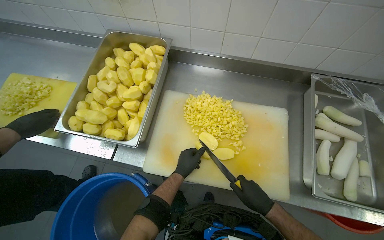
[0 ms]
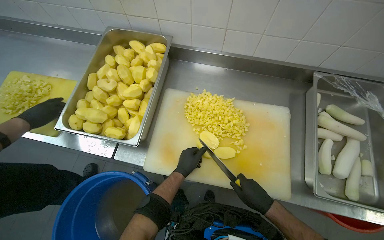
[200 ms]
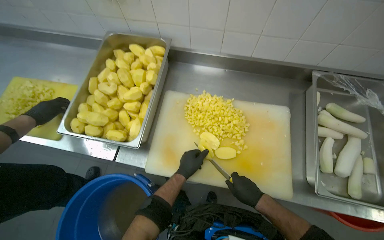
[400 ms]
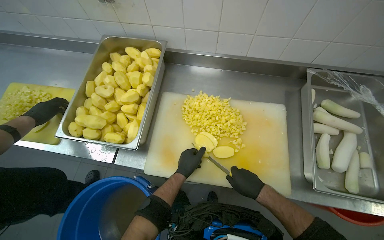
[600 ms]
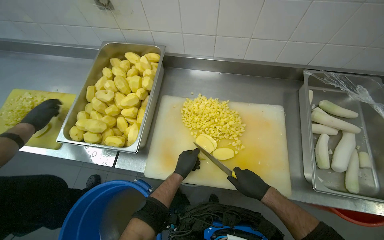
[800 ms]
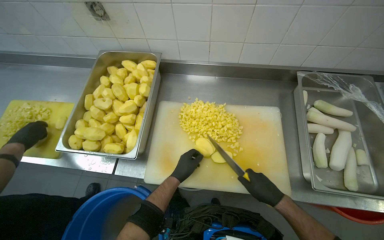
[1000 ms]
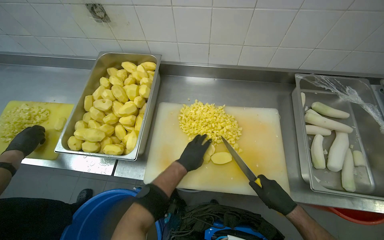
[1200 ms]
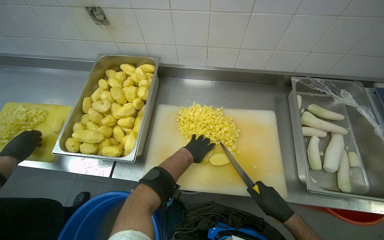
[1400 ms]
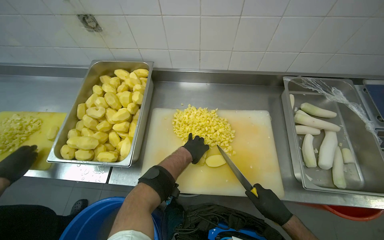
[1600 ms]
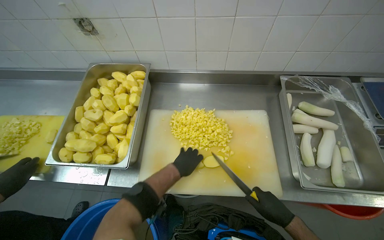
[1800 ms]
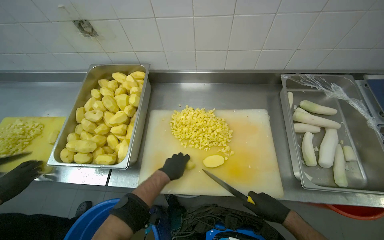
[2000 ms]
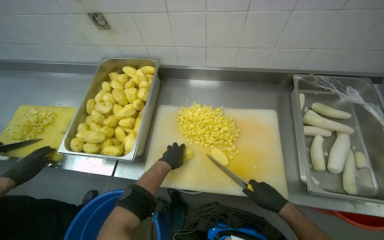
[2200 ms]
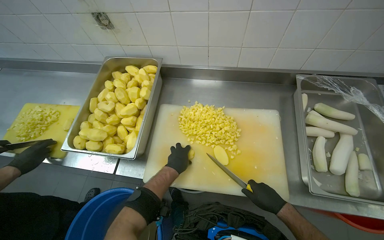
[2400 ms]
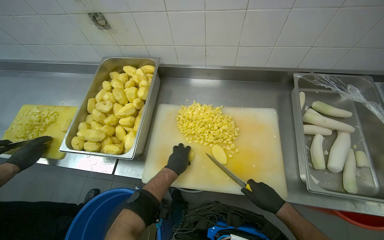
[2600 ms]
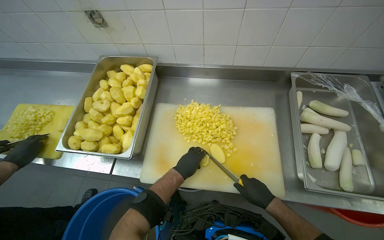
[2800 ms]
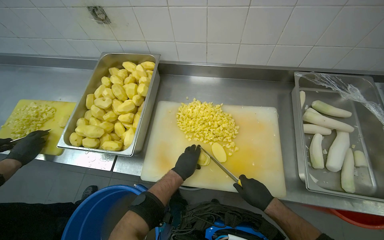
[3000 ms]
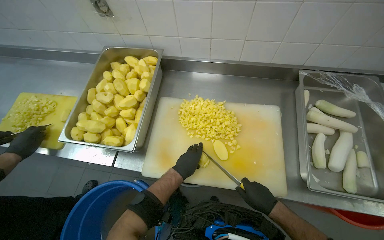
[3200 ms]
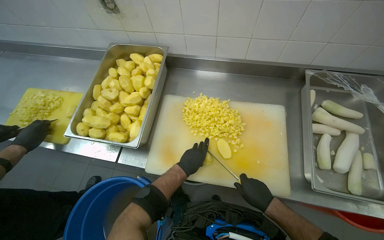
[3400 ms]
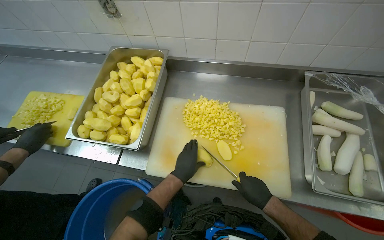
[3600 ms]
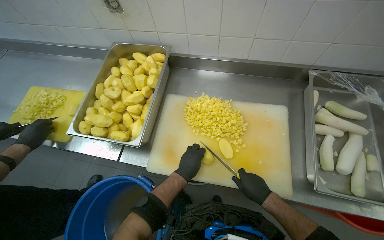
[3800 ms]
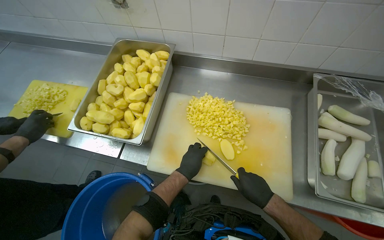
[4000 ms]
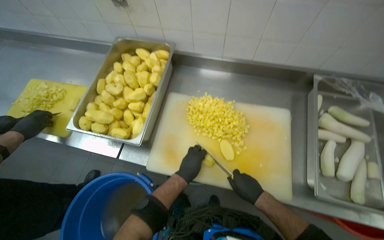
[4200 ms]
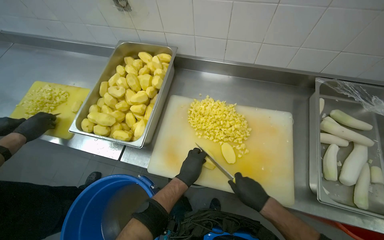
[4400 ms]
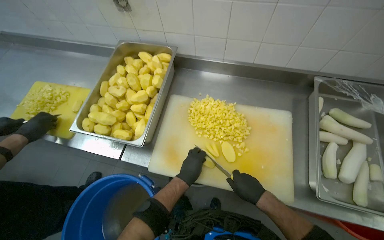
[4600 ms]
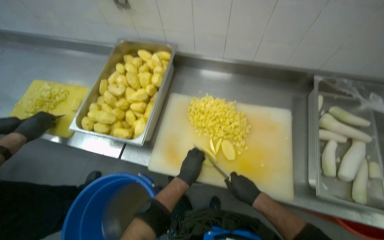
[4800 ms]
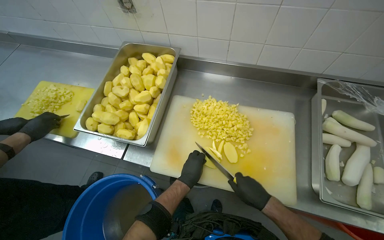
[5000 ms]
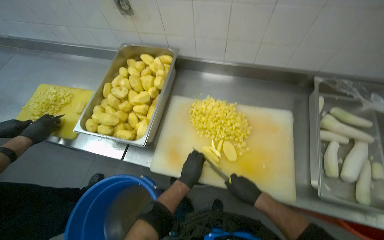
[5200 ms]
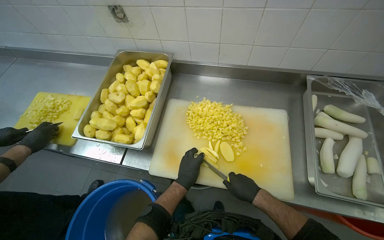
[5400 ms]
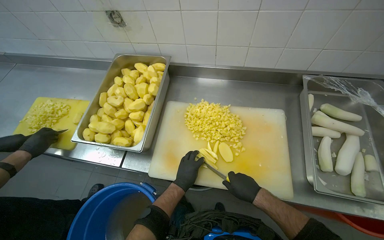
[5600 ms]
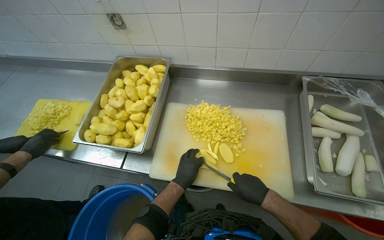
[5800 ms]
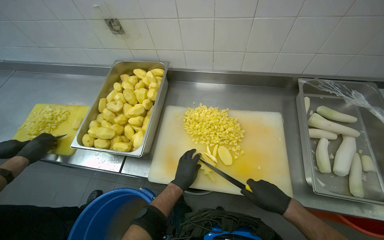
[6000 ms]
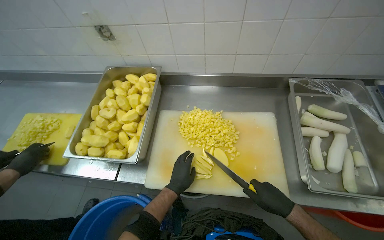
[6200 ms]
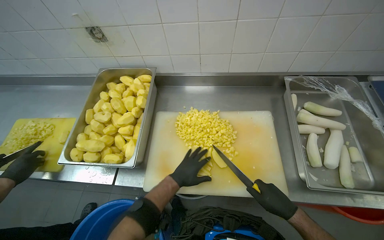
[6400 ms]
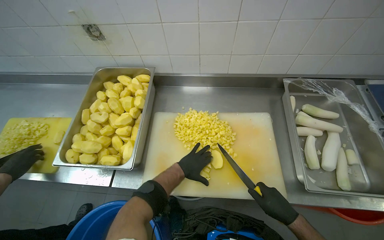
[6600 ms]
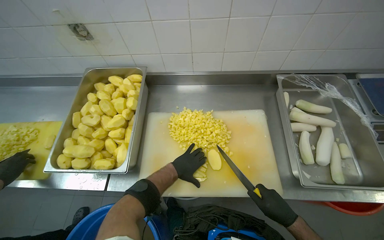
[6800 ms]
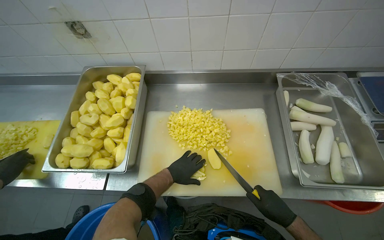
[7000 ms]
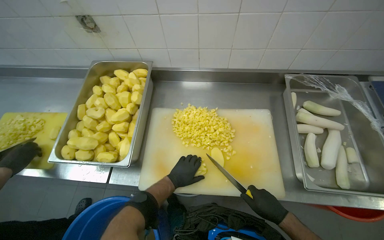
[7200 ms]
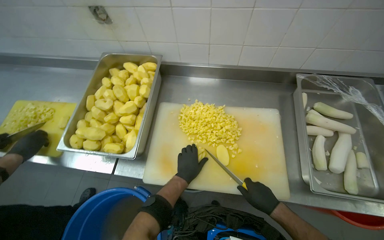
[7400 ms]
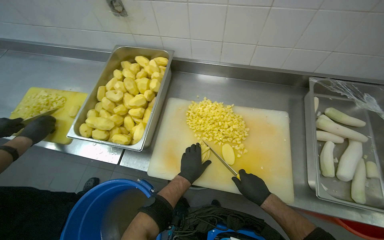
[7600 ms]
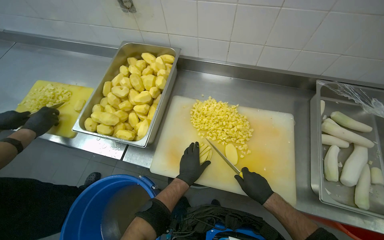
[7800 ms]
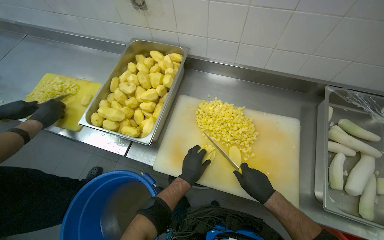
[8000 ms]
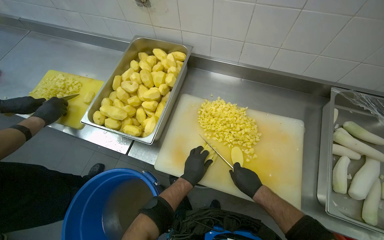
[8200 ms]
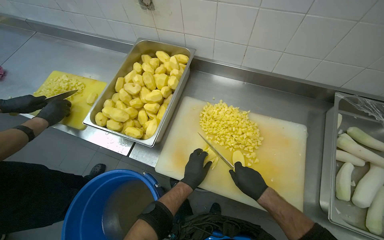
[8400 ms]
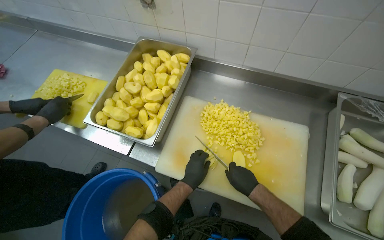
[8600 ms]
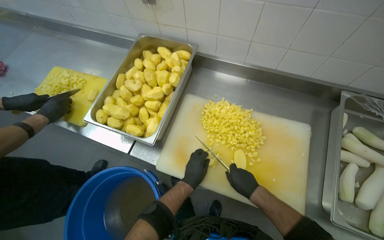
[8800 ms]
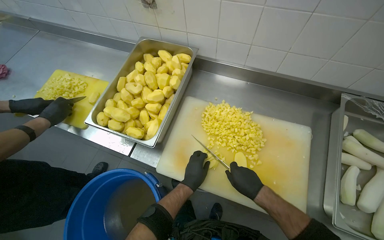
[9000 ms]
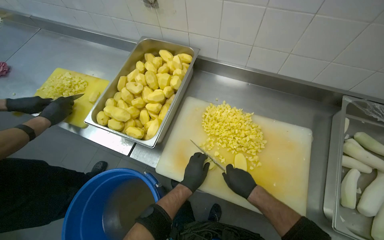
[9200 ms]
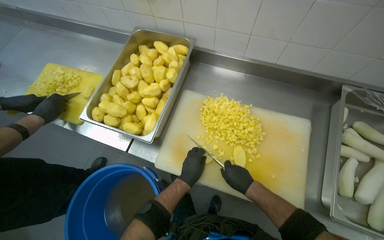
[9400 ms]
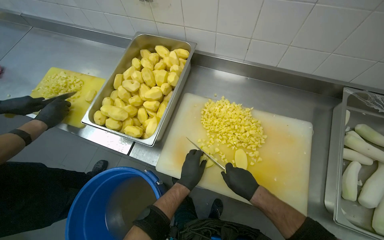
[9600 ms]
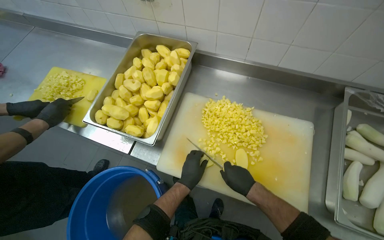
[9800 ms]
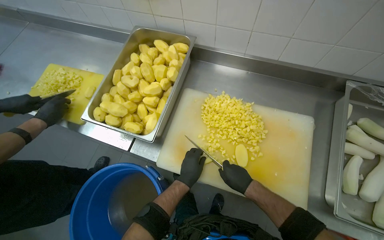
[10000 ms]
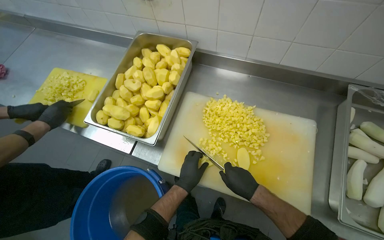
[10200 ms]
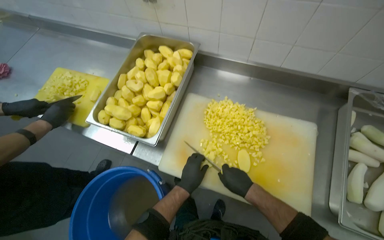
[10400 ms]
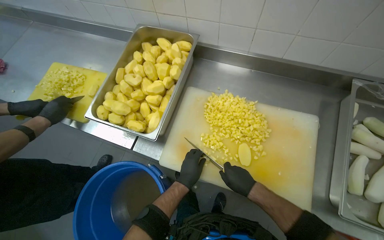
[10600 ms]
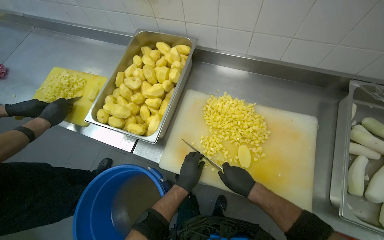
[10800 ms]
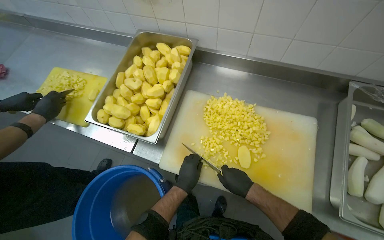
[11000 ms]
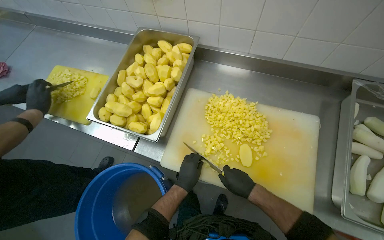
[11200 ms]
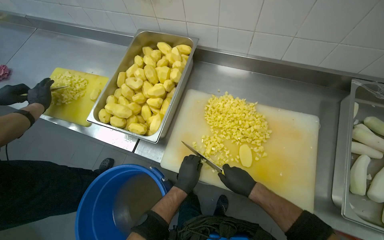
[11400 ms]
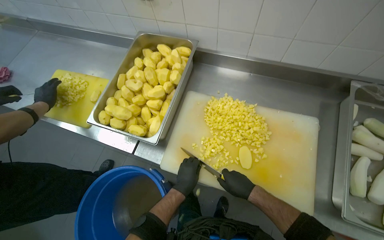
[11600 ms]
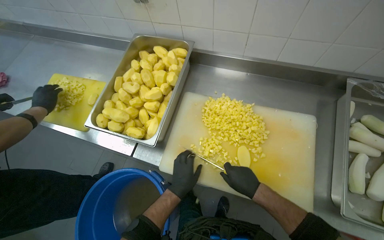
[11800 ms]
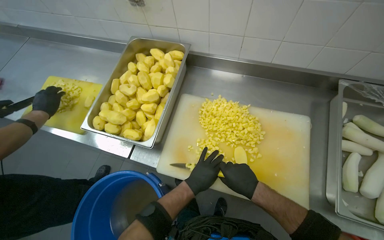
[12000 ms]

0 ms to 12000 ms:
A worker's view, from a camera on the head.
Job: preparing food.
The whole recording: Dicing peeled potatoes. The worker dices peeled potatoes on a cutting board, transferring them.
0 ms to 1600 ms: The left hand heads up the picture, covering roughly 10 cm.
1600 ms to 3000 ms: The left hand is displaced down the picture by roughly 10 cm.
3000 ms to 4400 ms: The hands are busy where they are.
4400 ms to 6000 ms: The right hand goes approximately 10 cm nearer to the camera.
6000 ms to 7600 ms: The right hand goes roughly 10 cm farther from the camera.
7600 ms to 9000 ms: The hands work in one place, with small movements.
9000 ms to 12000 ms: The hands make small movements and keep their place.

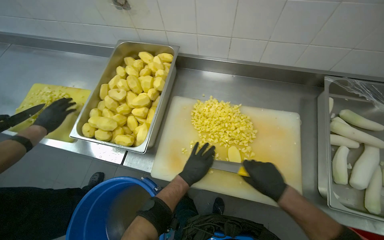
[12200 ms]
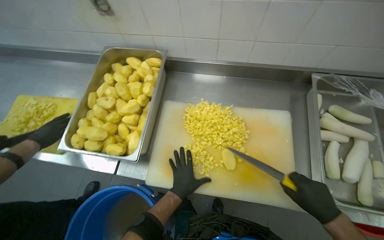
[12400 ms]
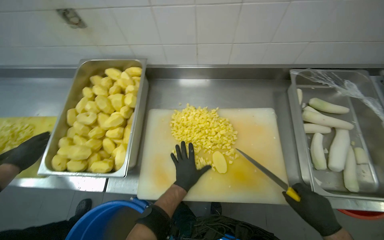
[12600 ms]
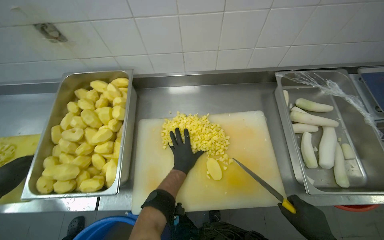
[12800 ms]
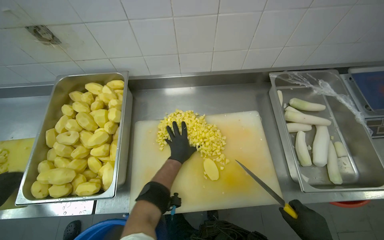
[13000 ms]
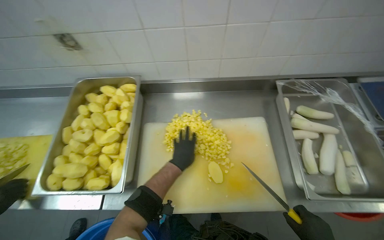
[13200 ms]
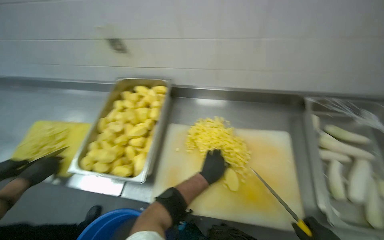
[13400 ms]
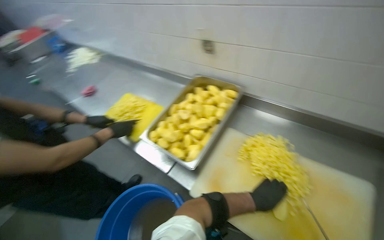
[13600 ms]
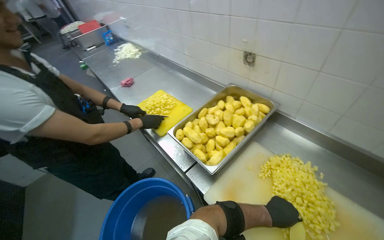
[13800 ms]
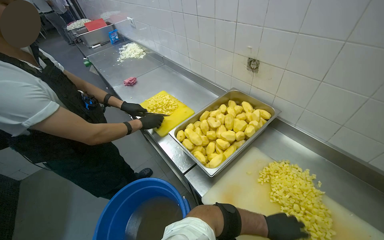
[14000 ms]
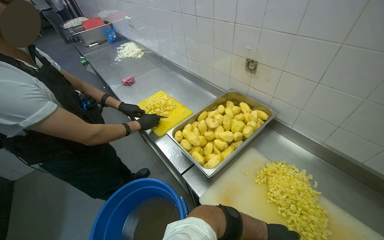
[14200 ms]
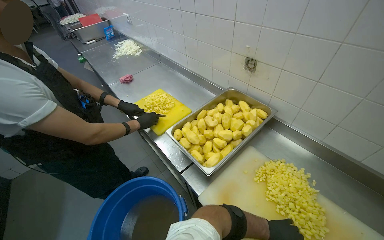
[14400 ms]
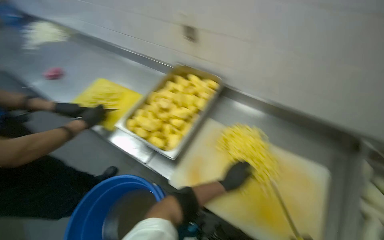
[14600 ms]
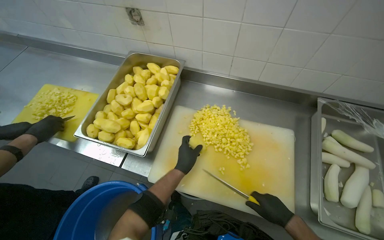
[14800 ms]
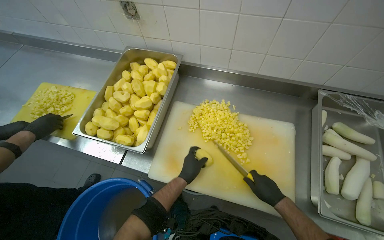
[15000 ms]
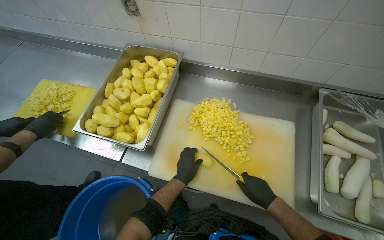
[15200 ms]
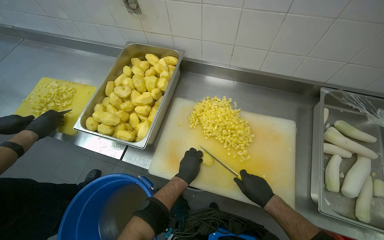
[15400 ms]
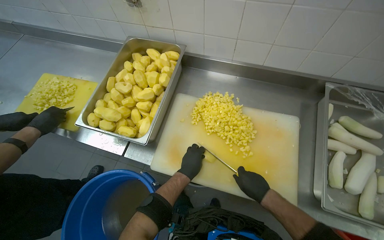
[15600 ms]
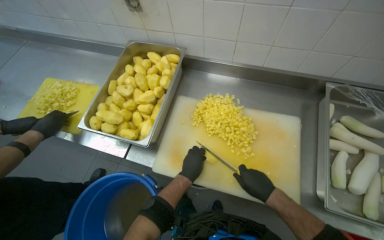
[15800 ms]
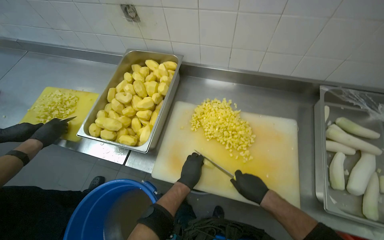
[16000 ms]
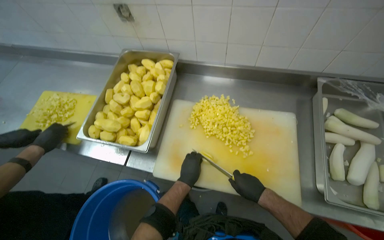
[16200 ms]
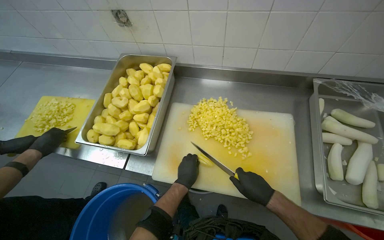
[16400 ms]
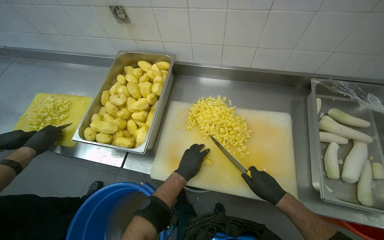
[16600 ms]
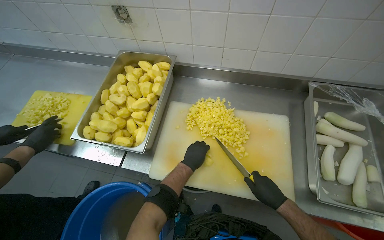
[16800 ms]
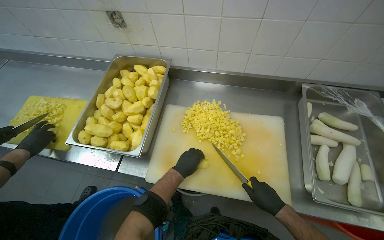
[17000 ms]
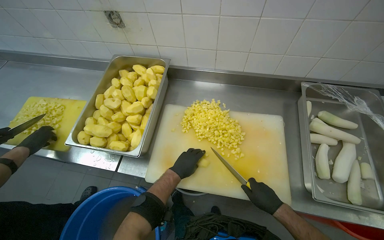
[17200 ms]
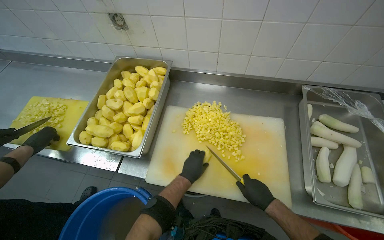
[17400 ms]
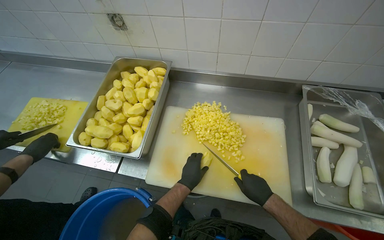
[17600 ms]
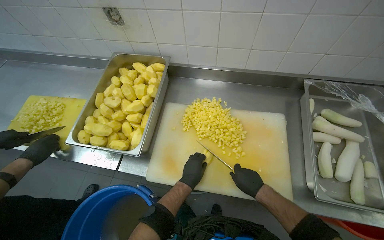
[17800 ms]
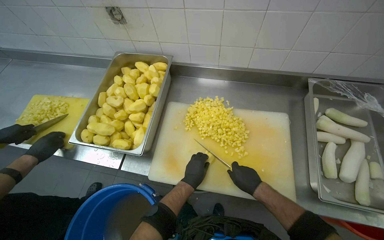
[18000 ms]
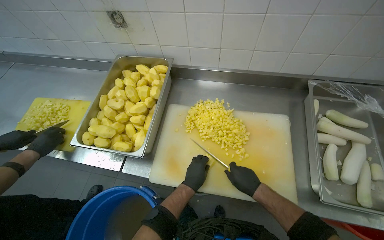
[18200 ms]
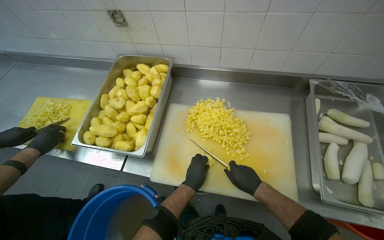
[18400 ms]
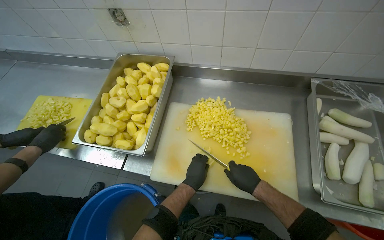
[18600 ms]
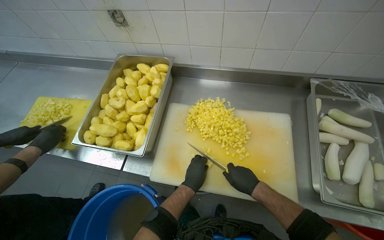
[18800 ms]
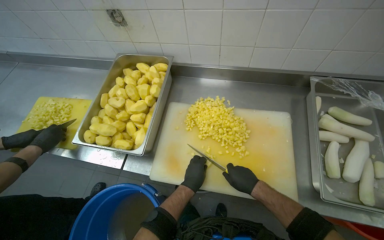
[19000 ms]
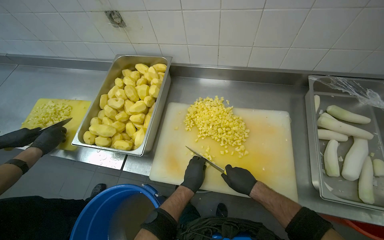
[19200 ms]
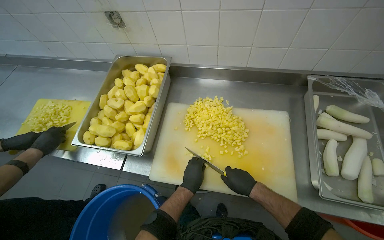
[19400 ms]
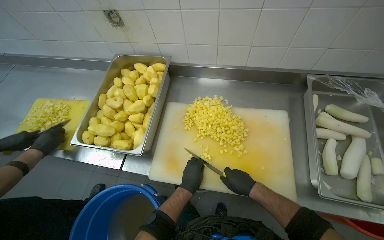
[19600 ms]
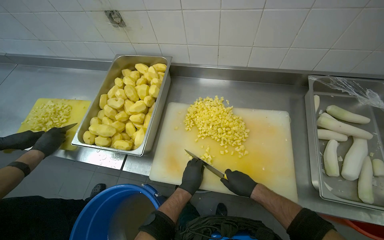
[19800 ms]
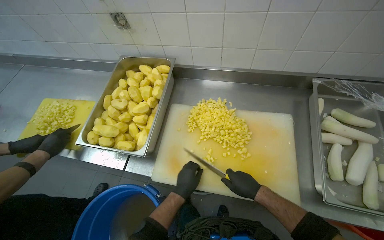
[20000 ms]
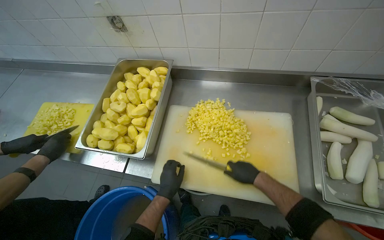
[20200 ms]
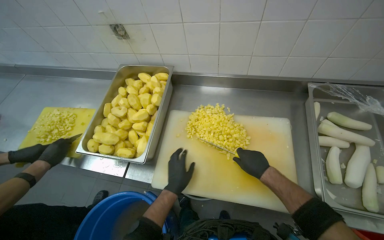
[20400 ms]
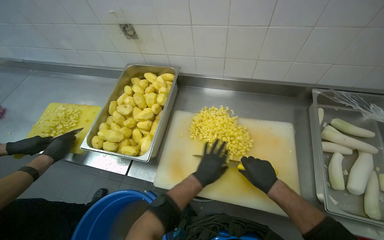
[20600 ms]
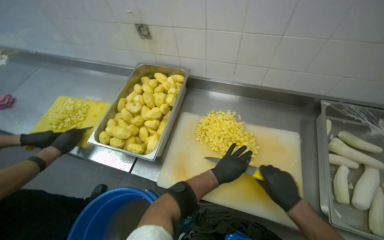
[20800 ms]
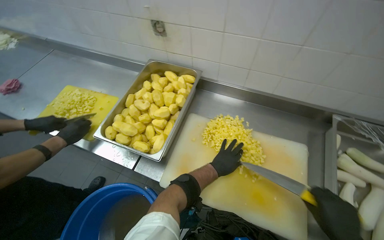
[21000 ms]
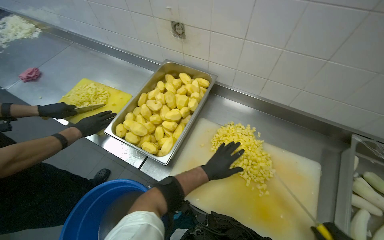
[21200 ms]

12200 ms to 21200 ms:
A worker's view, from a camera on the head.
Job: preparing food.
The whole recording: Dicing peeled potatoes. The worker dices peeled potatoes on a cutting board, transferring them.
12200 ms to 13800 ms: The head rotates some 35 degrees to the left.
13800 ms to 15200 ms: The wearer's head swings about 30 degrees to the right. The camera pitches downward, by about 15 degrees.
15200 ms to 19800 ms: The hands stay close to where they were, moving slightly.
19800 ms to 21200 ms: The left hand is displaced up the picture by roughly 15 cm.
